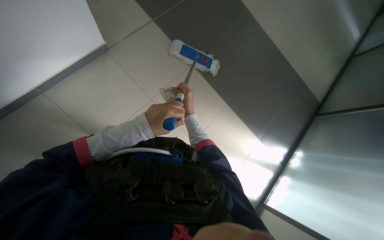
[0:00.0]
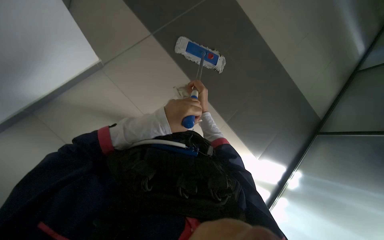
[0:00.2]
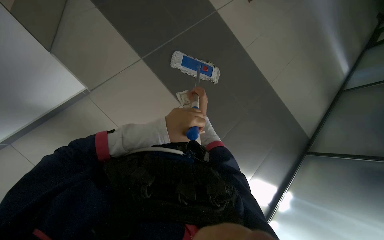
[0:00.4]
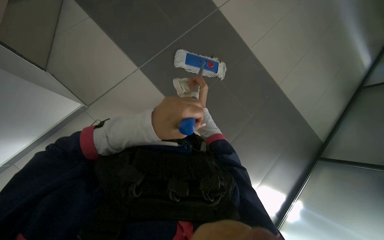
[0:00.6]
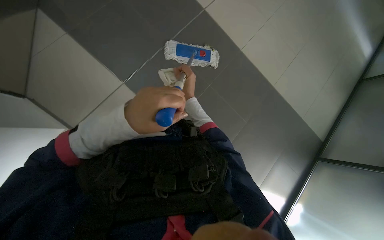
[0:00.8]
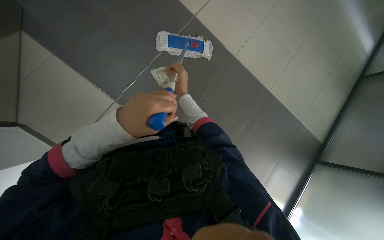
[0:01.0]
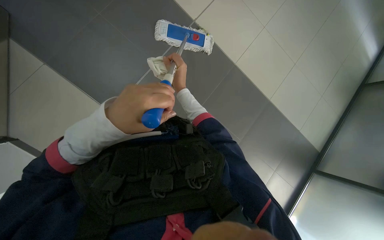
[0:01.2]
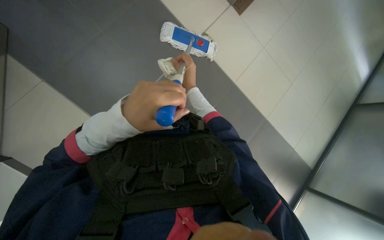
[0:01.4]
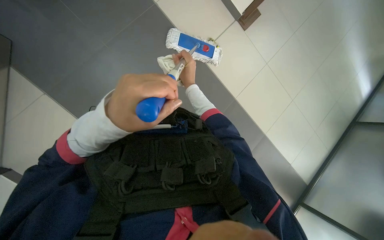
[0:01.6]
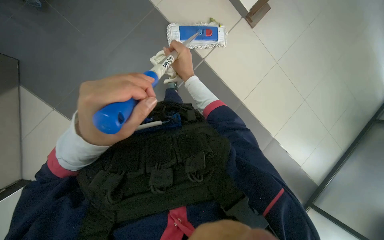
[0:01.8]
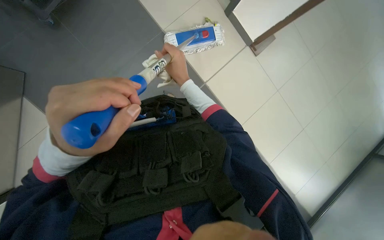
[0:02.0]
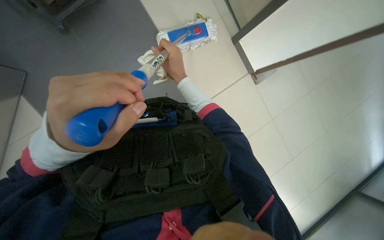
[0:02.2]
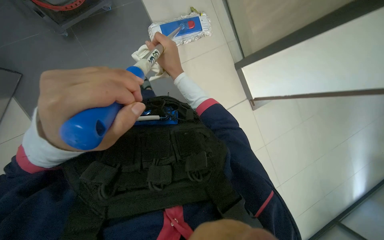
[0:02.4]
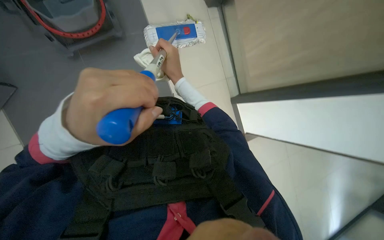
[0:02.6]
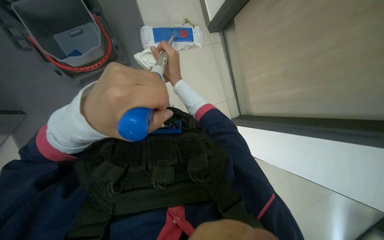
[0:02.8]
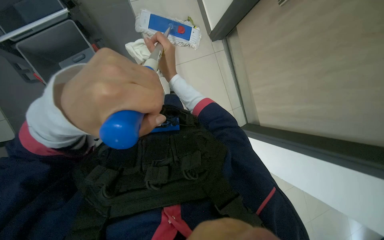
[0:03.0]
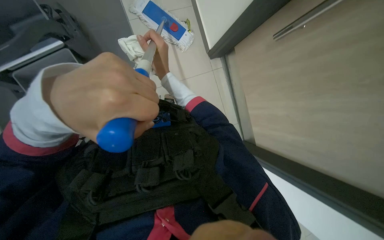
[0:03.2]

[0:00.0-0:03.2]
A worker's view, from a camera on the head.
Job: mopping floor.
The whole recording: Mopping tiled floor. The worker mops the tiled floor with a flat mop.
0:00.0 to 0:01.6: The view tips upward by approximately 10 degrees. The right hand goes approximately 20 cm nearer to the camera and up the picture. The left hand moves nearer to the camera, about 25 cm.

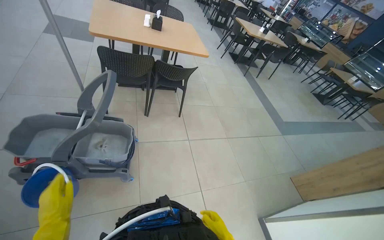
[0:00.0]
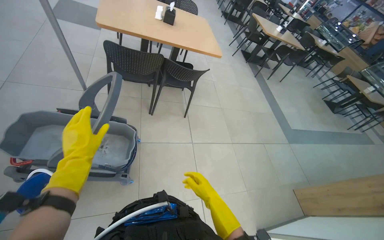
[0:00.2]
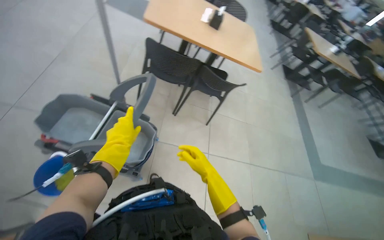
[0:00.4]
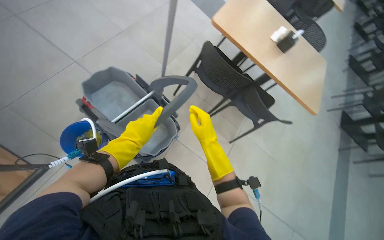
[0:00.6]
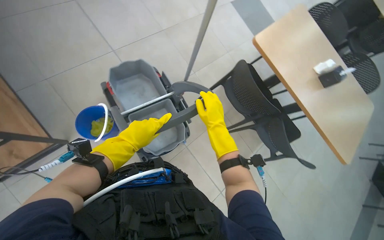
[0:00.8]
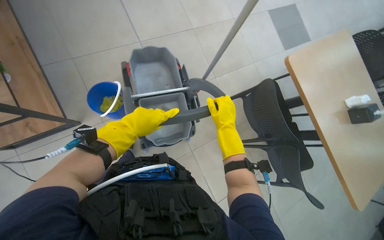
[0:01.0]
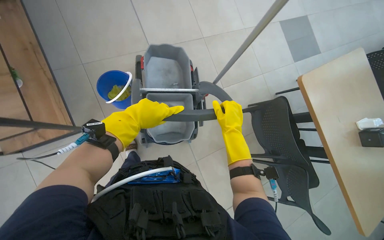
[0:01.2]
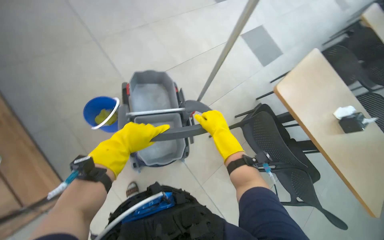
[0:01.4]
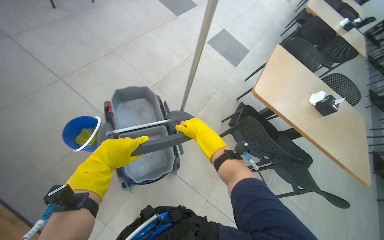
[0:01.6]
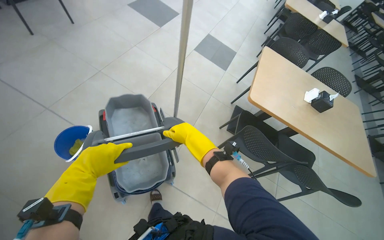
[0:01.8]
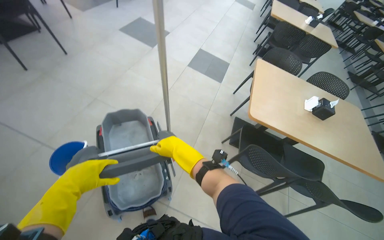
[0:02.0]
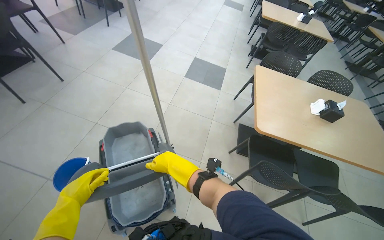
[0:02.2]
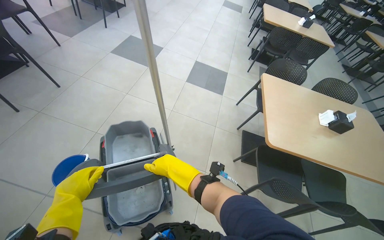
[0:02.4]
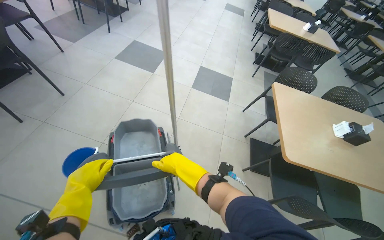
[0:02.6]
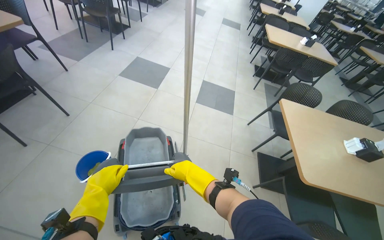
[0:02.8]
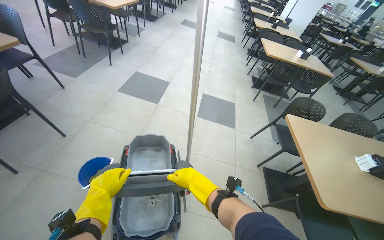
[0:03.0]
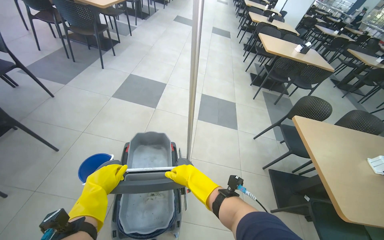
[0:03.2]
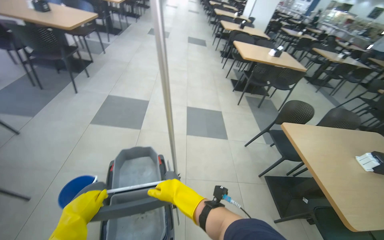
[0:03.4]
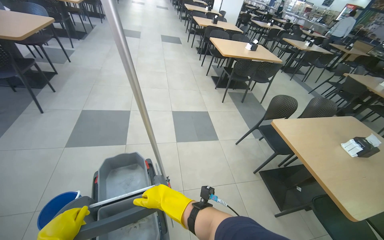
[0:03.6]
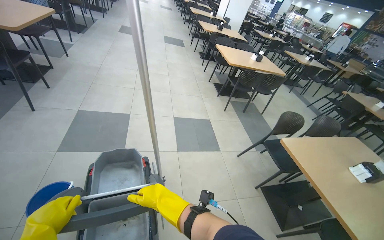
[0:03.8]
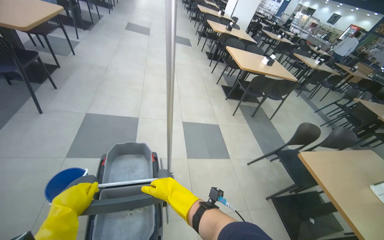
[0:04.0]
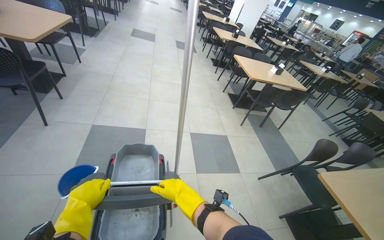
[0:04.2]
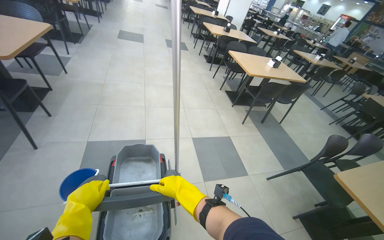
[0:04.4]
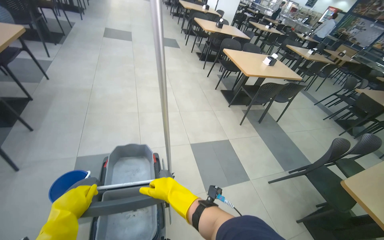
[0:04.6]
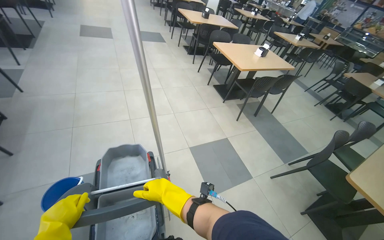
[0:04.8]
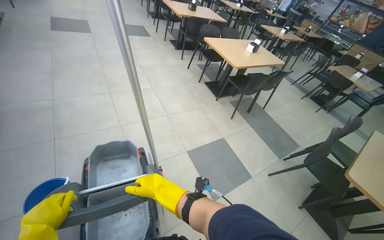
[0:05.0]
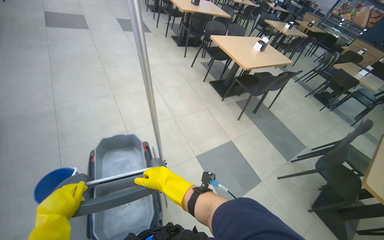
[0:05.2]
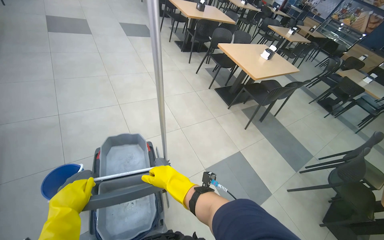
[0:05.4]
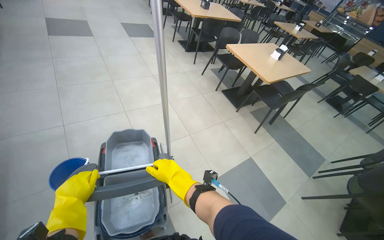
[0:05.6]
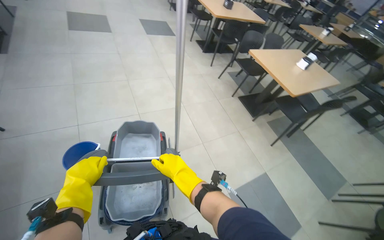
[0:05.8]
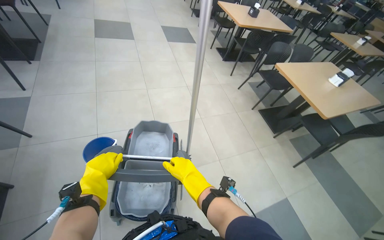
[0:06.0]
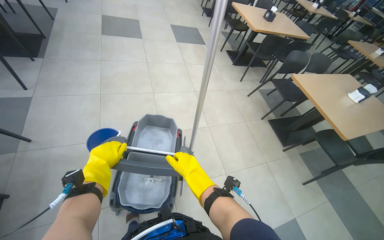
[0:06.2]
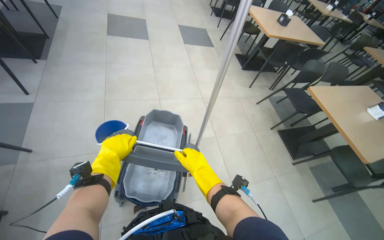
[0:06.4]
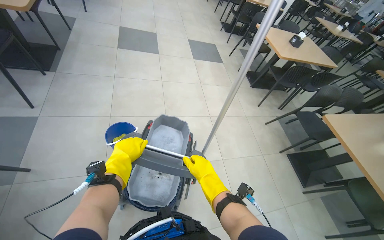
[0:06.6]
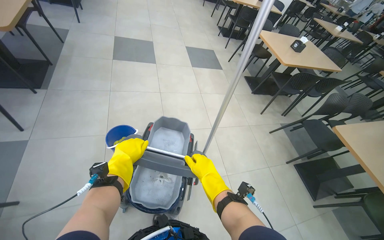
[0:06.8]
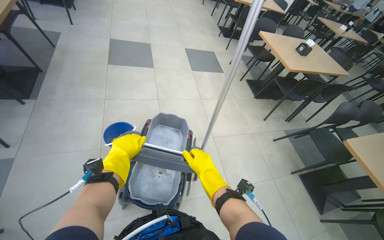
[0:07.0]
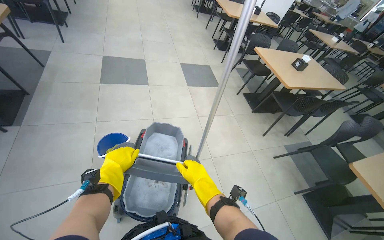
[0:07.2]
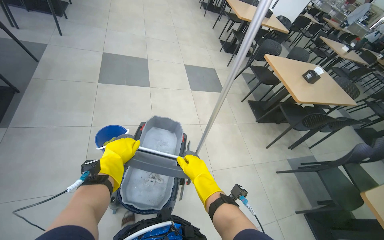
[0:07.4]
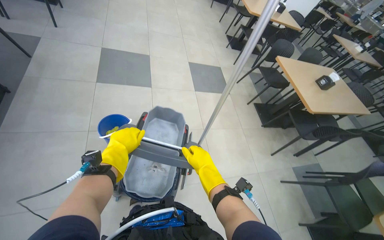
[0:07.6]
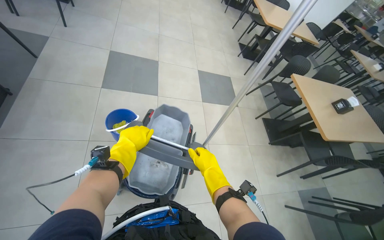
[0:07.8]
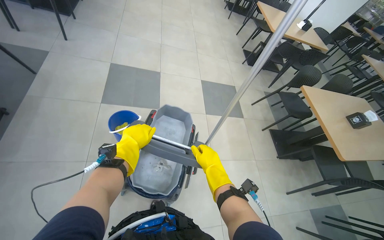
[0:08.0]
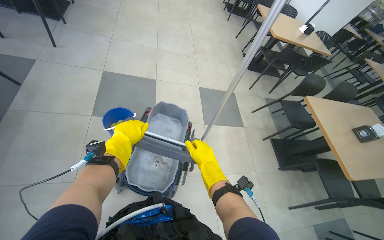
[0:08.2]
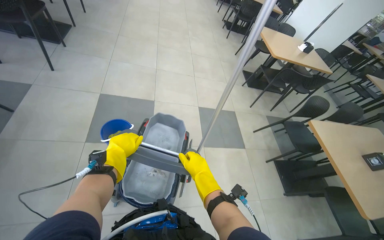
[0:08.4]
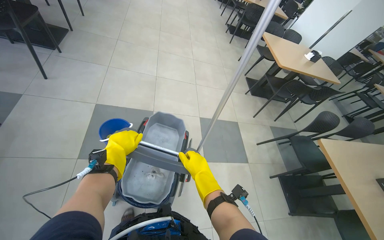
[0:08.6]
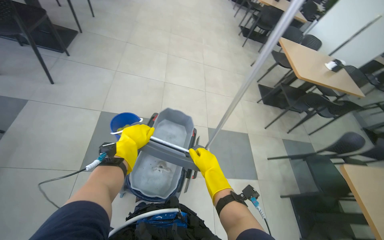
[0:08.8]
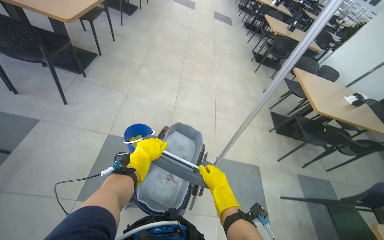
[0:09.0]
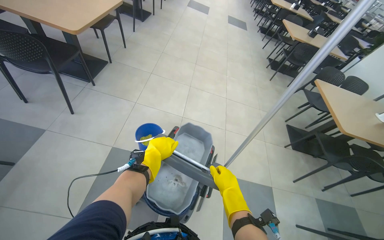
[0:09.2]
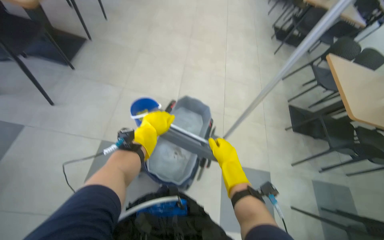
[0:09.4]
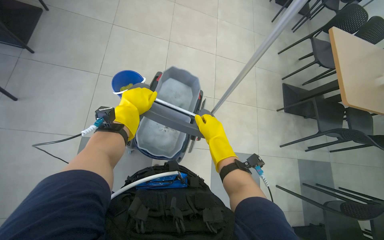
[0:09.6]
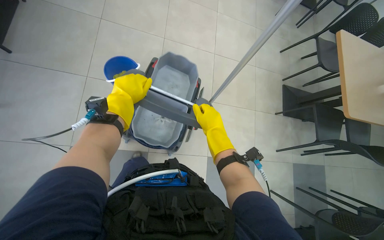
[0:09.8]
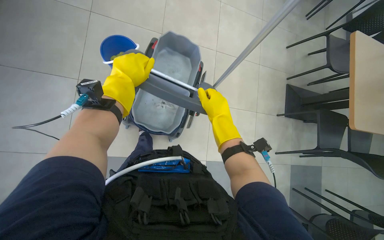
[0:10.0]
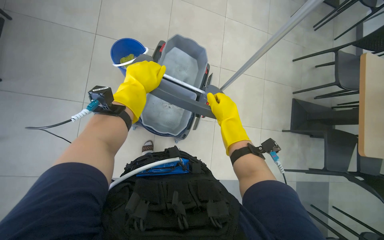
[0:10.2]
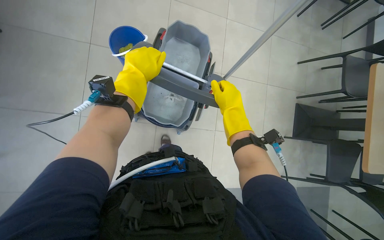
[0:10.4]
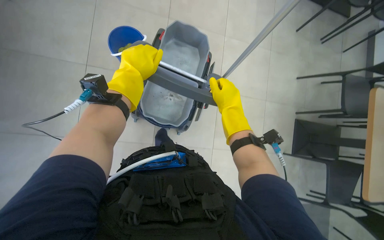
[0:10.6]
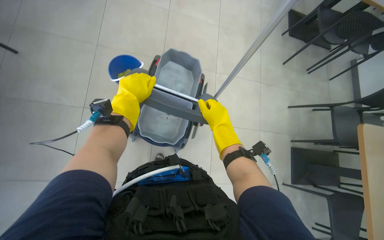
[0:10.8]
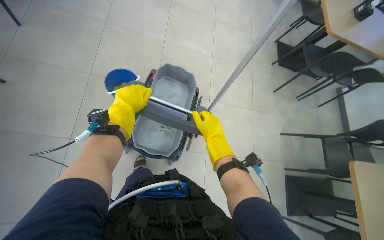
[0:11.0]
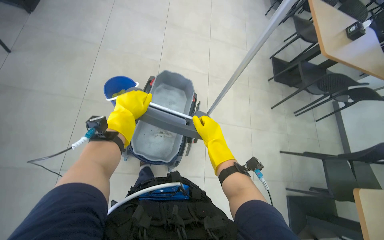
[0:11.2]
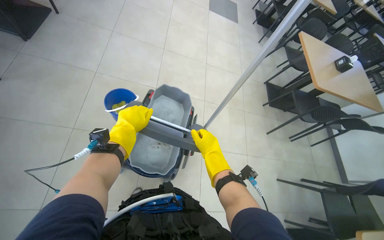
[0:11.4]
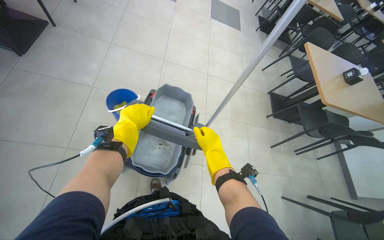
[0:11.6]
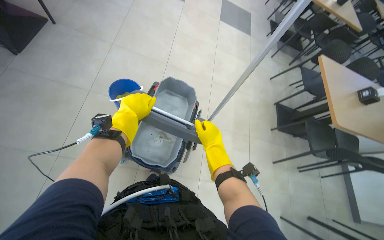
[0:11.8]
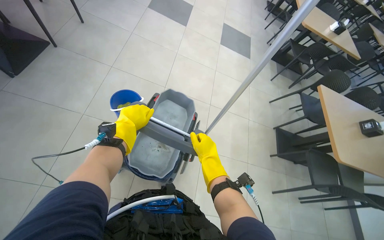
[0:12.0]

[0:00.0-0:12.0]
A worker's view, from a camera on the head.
Job: preparing cleaning supplies.
The whole recording: Preparing the mop. The worker prepares the mop by attaching the head and wringing it in the bucket.
0:00.0 to 0:01.6: The wearer's head swings some 60 degrees to the left. The view tips upward by approximately 15 degrees.
0:01.6 to 0:03.0: The head travels approximately 80 cm. The wearer looks roughly 10 degrees further upward.
0:03.0 to 0:04.4: The head travels about 1 m. The head turns to the right by approximately 25 degrees.
0:04.4 to 0:06.0: The wearer moves some 1.5 m.
0:06.0 to 0:07.6: The head travels approximately 1.5 m.
0:07.6 to 0:09.0: The camera is carried roughly 1 m.
0:09.0 to 0:10.4: The wearer moves some 60 cm. The view tips downward by about 20 degrees.

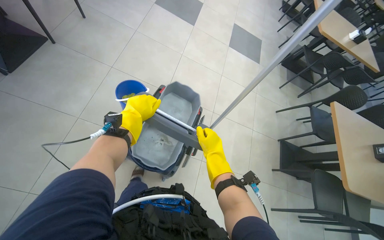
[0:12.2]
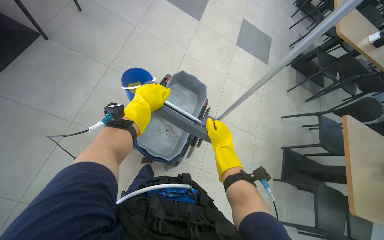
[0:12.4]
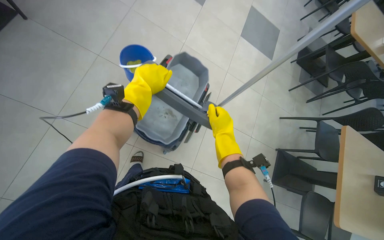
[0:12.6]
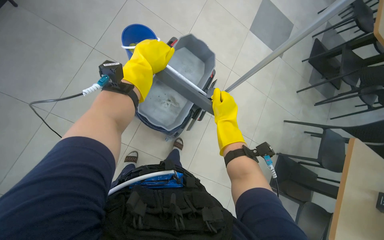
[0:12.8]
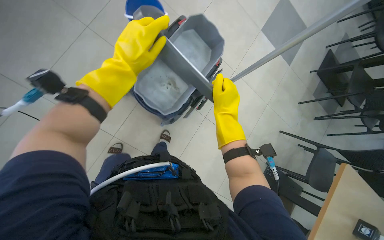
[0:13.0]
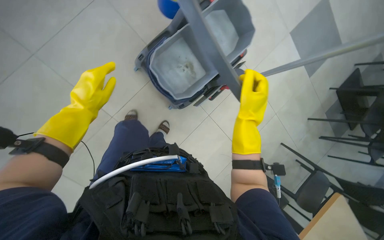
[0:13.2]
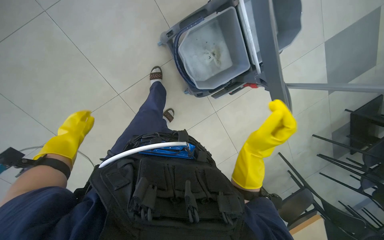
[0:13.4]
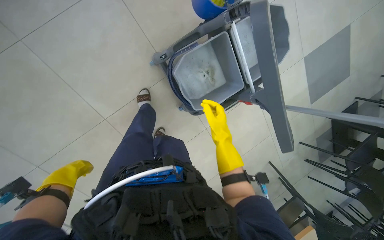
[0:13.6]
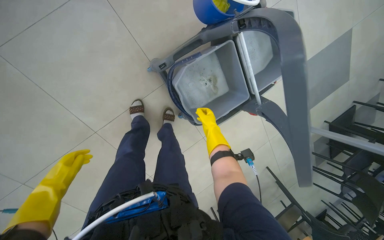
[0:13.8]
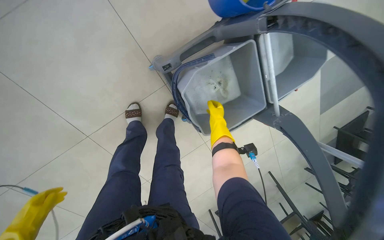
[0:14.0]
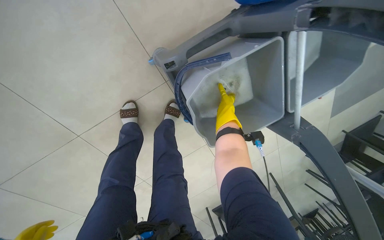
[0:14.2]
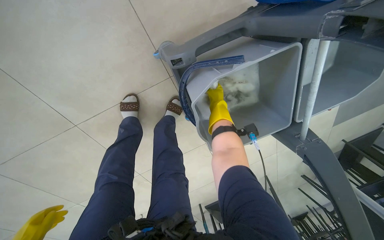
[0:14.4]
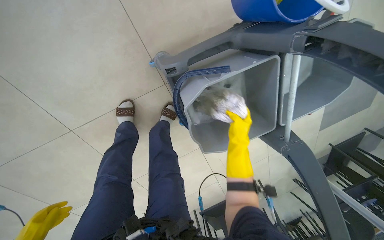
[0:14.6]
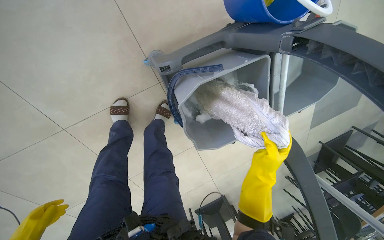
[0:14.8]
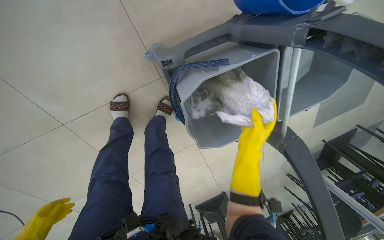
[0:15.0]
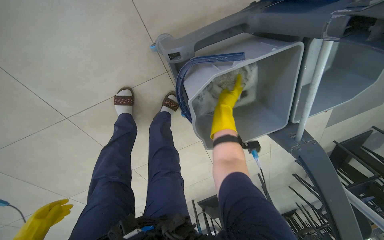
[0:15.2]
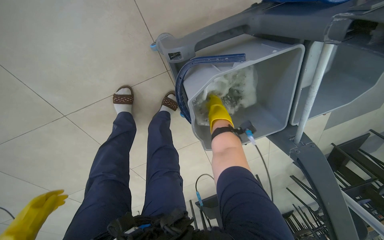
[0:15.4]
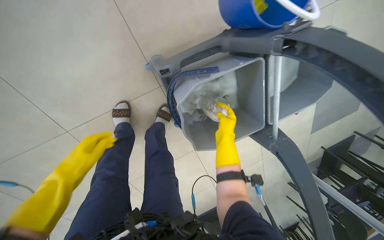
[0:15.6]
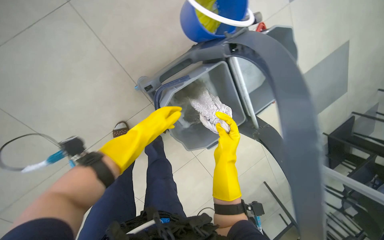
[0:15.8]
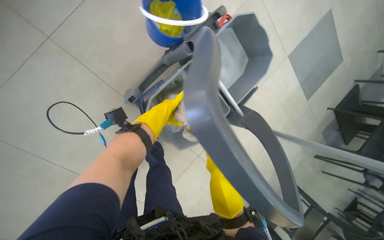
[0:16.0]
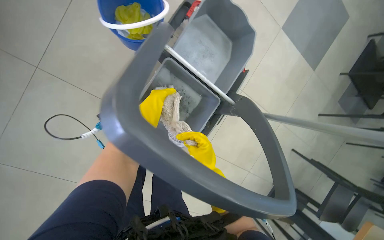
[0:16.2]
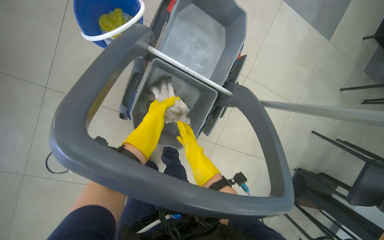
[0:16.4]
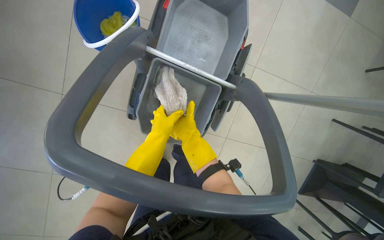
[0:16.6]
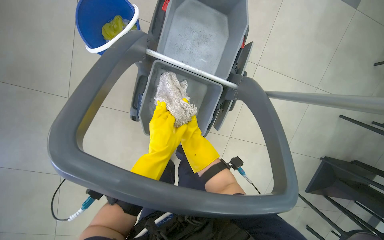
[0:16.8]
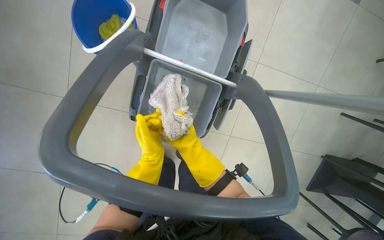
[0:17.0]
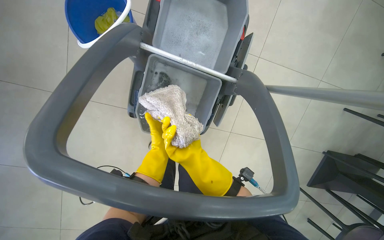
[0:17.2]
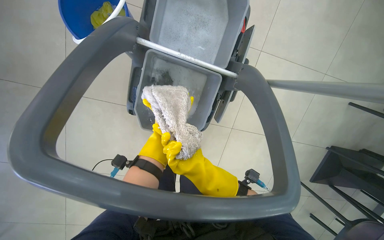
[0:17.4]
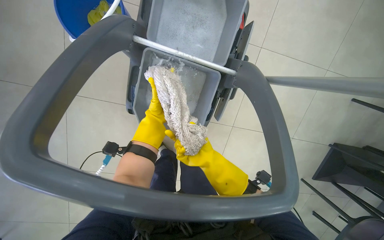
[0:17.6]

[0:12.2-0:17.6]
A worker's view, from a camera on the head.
Job: preparing cleaning supplies.
The whole recording: Preparing the mop. The worker prepares the mop by attaching the head and wringing it in the bucket.
0:12.2 to 0:13.6: The head travels about 40 cm. The wearer looks about 20 degrees further downward. The scene rotates clockwise by about 45 degrees.
0:13.6 to 0:15.0: The camera is carried some 40 cm.
0:15.0 to 0:16.2: The scene rotates counterclockwise by some 35 degrees.
0:16.2 to 0:17.6: The view swings roughly 15 degrees to the left. The right hand is displaced farther from the camera by approximately 15 cm; the left hand reaches about 15 cm down the picture, then returns.
